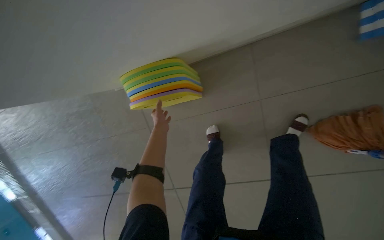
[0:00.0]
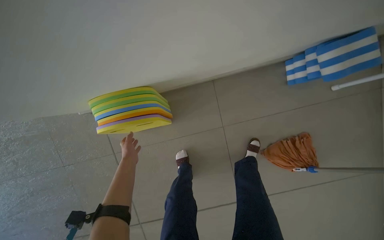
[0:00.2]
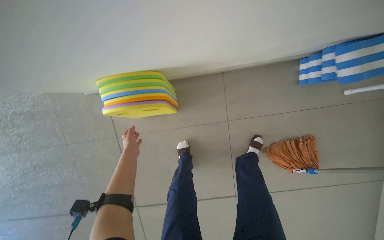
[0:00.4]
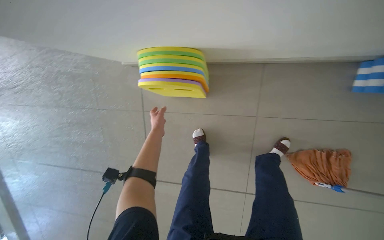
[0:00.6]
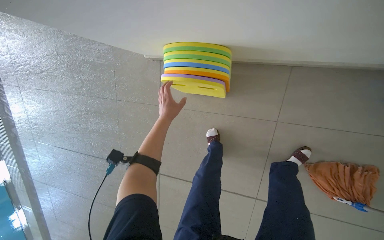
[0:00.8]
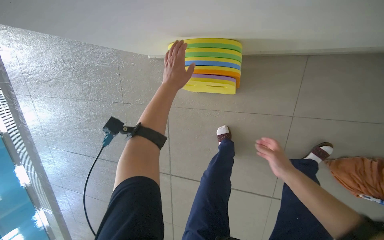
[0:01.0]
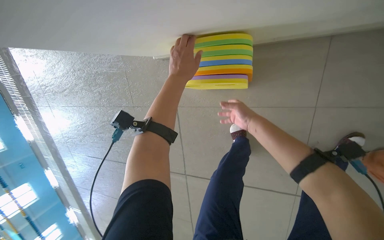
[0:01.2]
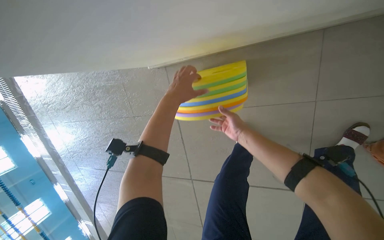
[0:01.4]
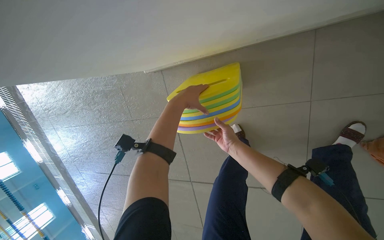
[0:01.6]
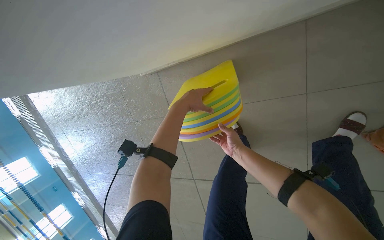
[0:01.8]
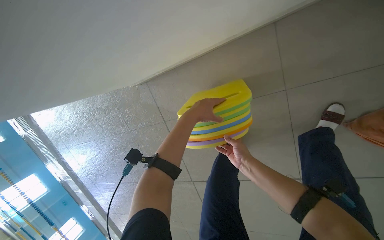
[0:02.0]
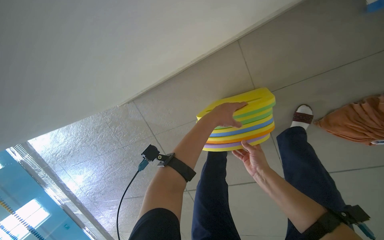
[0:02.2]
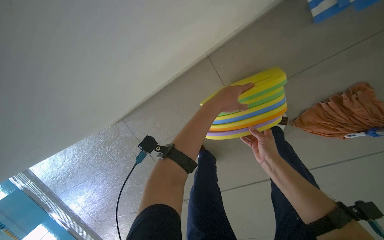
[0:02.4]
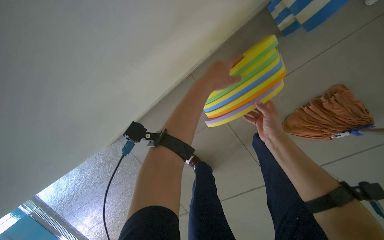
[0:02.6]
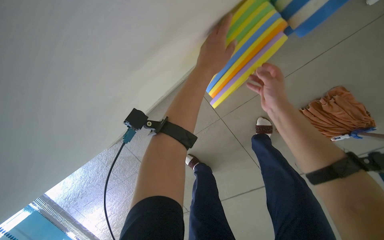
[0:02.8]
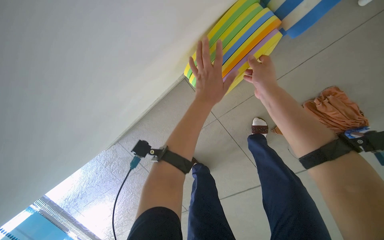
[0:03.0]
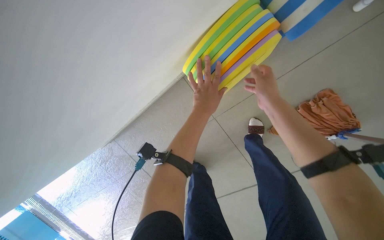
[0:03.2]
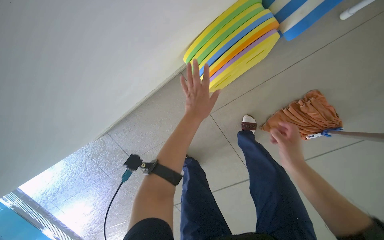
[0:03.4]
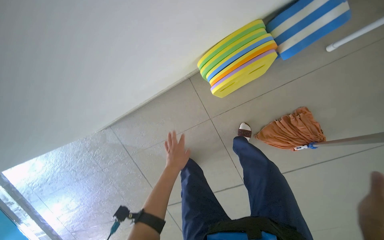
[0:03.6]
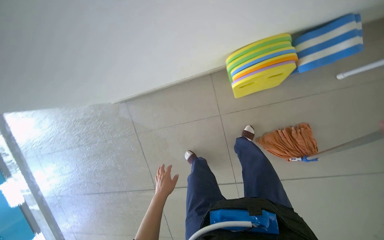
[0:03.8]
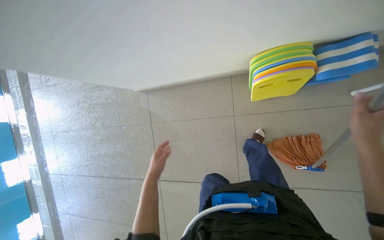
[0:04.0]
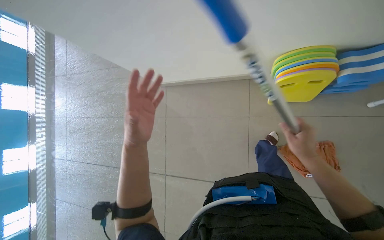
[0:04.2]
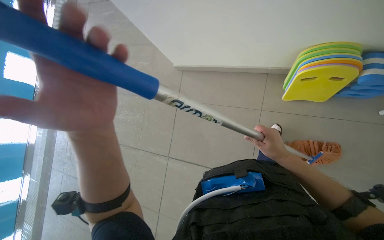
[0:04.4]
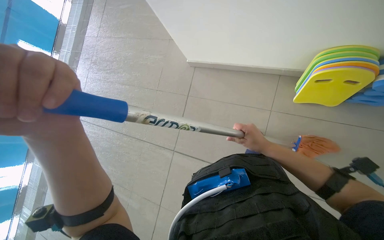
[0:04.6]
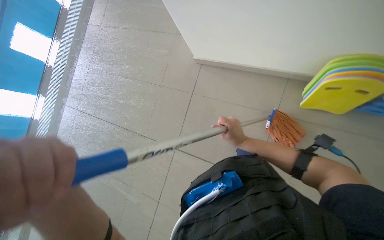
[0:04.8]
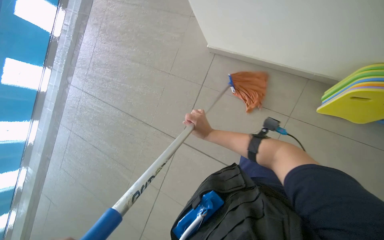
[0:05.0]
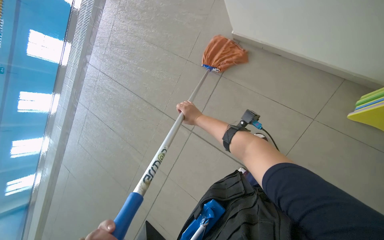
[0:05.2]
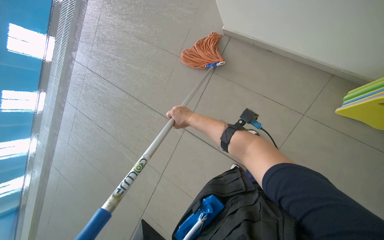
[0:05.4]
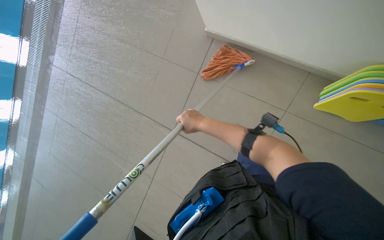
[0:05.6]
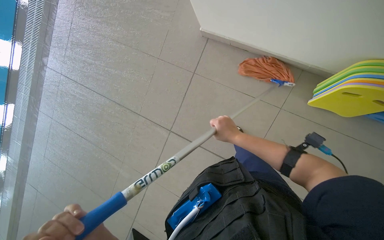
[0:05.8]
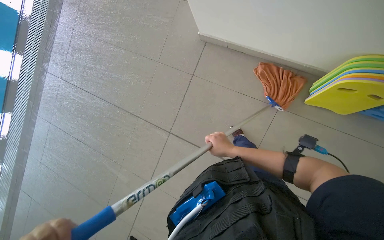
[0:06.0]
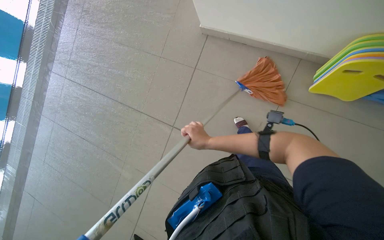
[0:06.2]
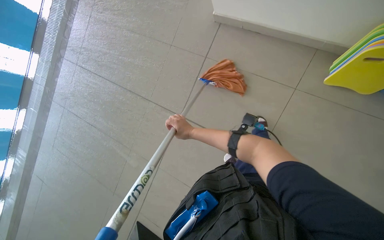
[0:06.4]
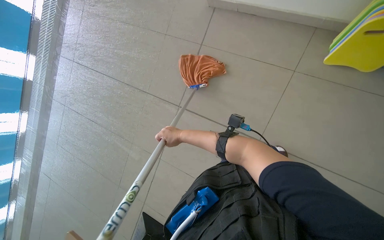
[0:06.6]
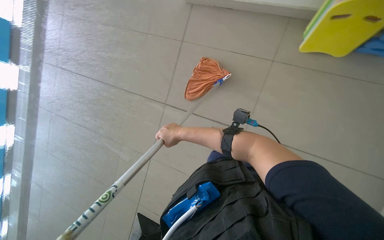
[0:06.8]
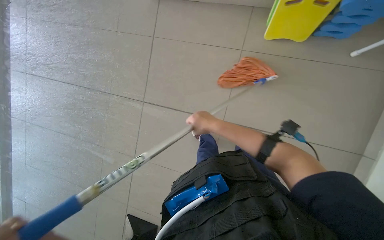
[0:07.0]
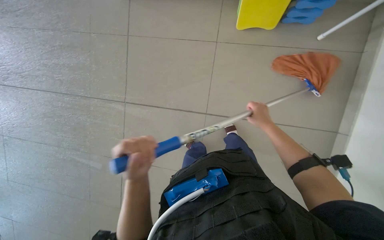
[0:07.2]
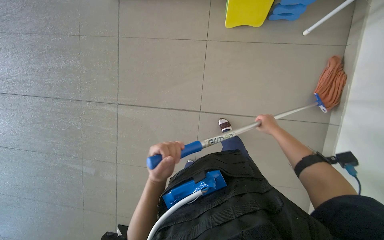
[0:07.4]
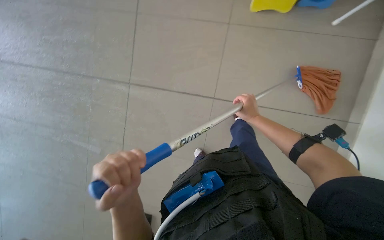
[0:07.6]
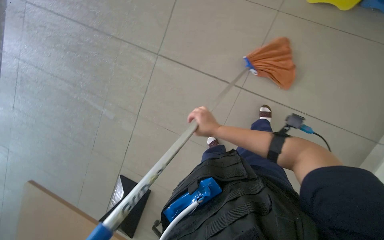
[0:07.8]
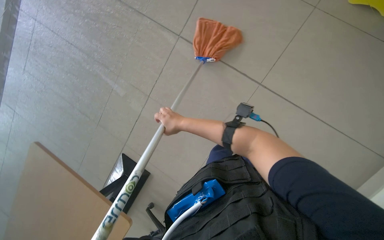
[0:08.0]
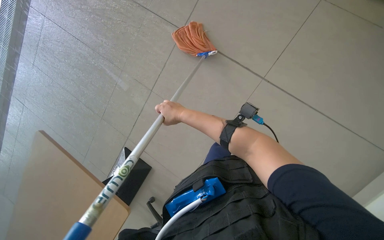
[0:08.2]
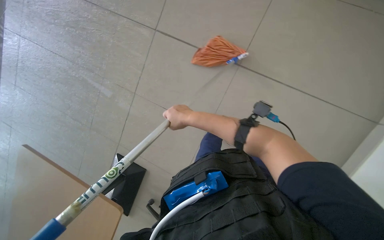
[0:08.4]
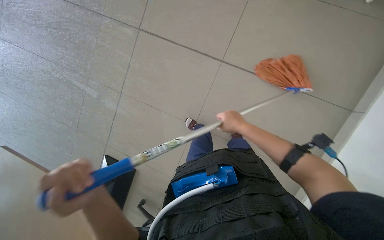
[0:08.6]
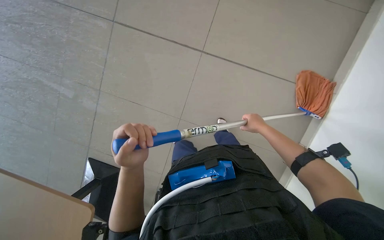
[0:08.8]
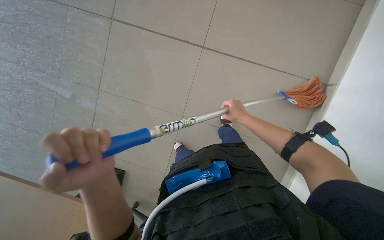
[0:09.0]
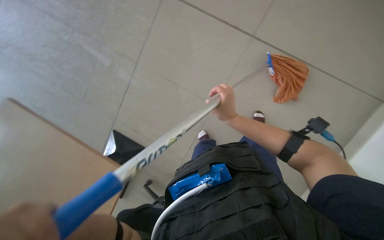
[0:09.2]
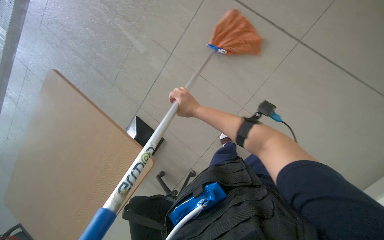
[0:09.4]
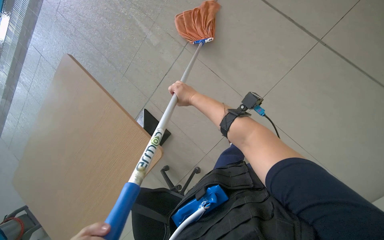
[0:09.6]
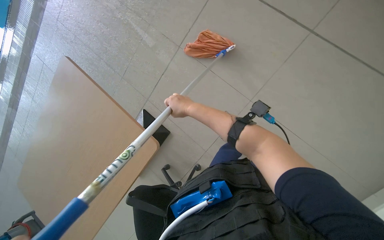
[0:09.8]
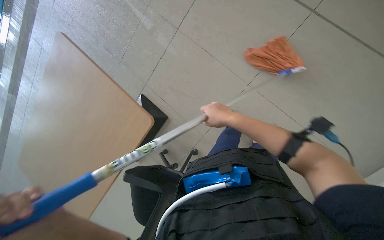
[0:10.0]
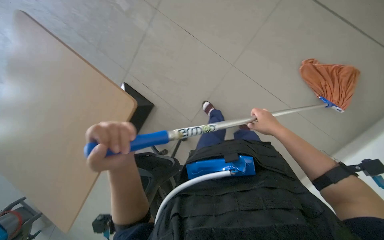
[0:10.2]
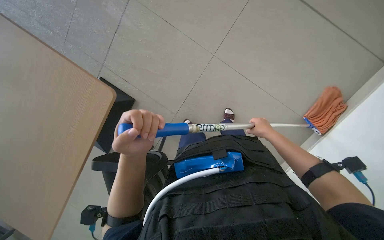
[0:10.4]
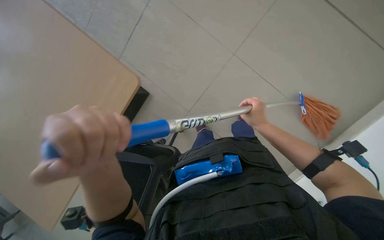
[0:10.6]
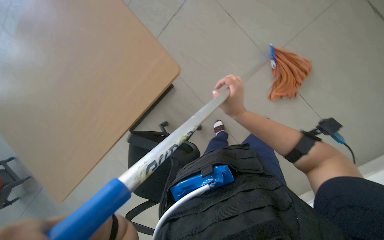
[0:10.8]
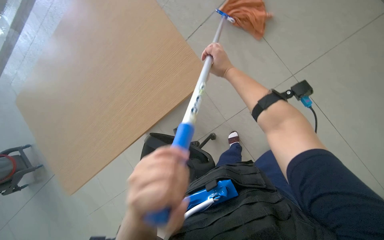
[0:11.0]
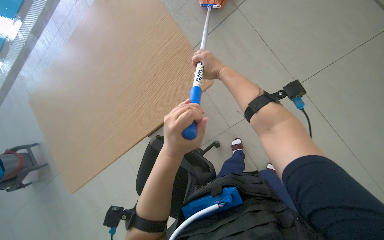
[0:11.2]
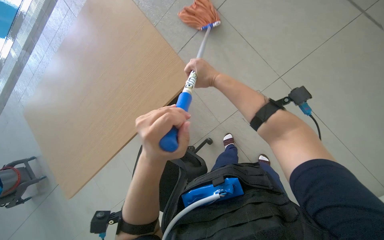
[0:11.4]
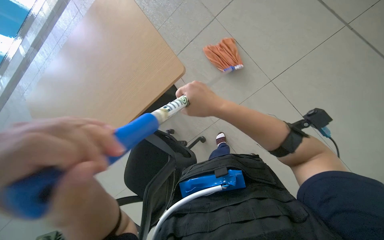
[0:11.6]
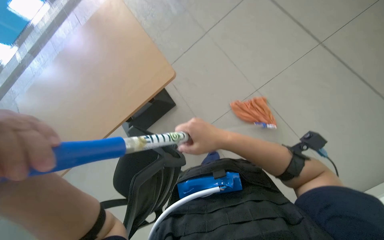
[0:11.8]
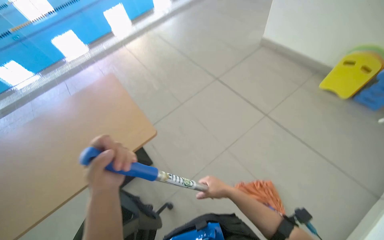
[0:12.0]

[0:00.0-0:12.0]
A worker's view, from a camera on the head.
Job: mopping floor.
The whole recording: Mopping pool deck. The worker dips and wrings a mop, then mops the tiled floor around the swimming pool, and wrings the mop again.
0:01.6 to 0:03.0: The head travels roughly 60 cm. The scene rotates counterclockwise by some 25 degrees.
0:03.0 to 0:04.4: The wearer moves approximately 80 cm. The camera pitches upward, by approximately 15 degrees. The scene rotates clockwise by approximately 50 degrees.
0:04.4 to 0:06.0: The right hand is displaced farther from the camera and to the left by about 20 cm.
0:06.0 to 0:07.6: The wearer moves about 60 cm.
0:07.6 to 0:09.0: The right hand moves left and right over approximately 30 cm, changing direction 2 times.
0:10.4 to 0:12.0: The view tilts some 25 degrees upward. The right hand shifts about 20 cm down the picture.

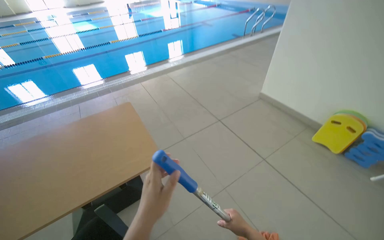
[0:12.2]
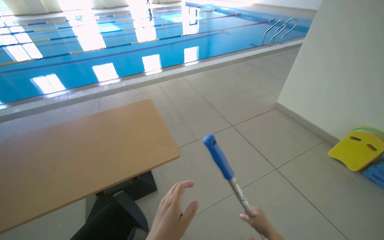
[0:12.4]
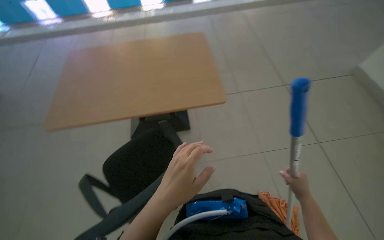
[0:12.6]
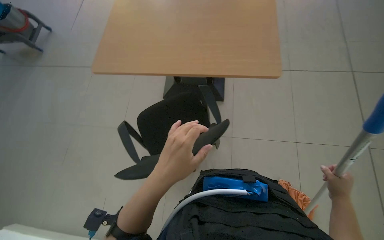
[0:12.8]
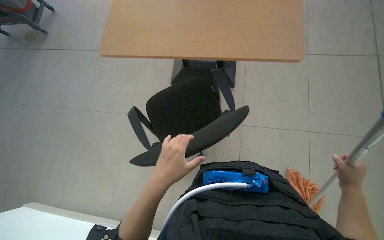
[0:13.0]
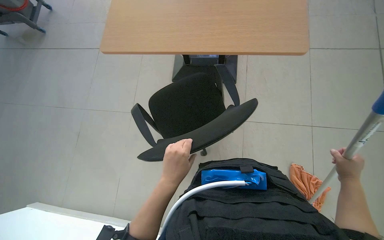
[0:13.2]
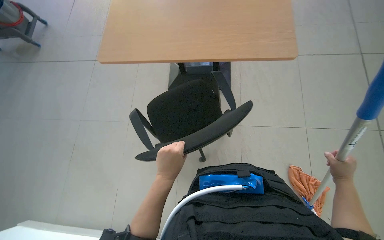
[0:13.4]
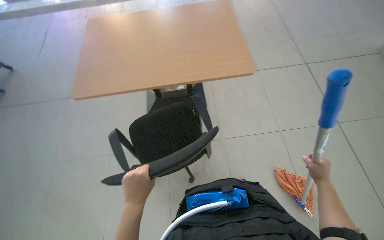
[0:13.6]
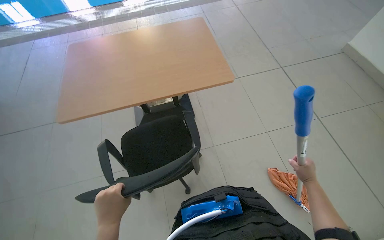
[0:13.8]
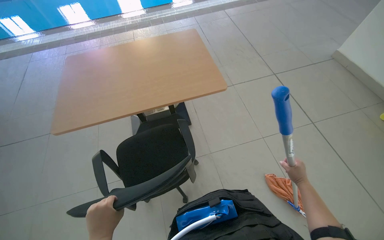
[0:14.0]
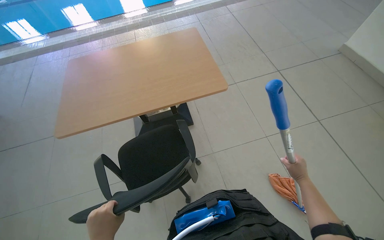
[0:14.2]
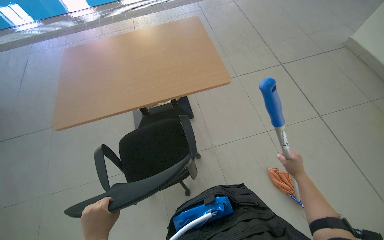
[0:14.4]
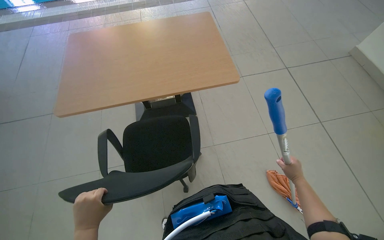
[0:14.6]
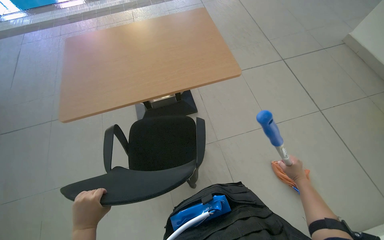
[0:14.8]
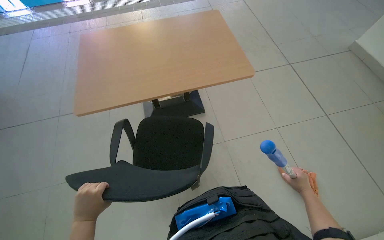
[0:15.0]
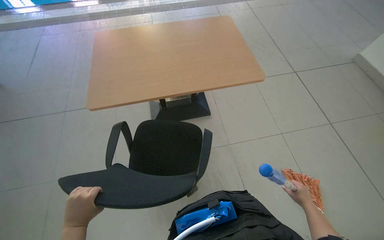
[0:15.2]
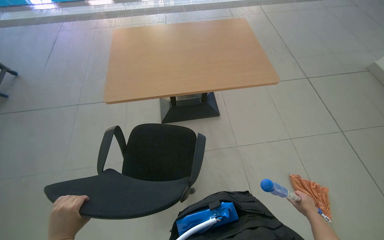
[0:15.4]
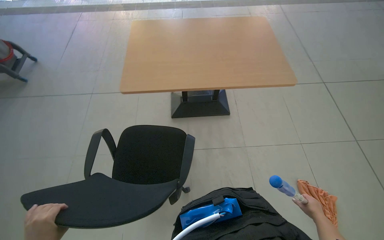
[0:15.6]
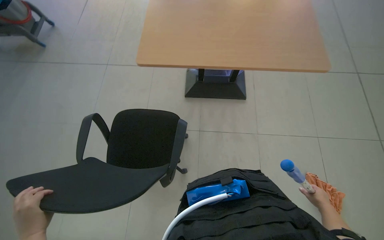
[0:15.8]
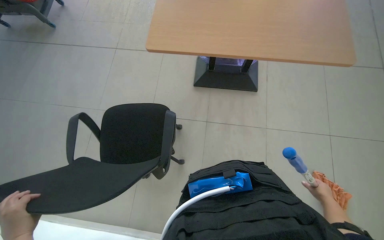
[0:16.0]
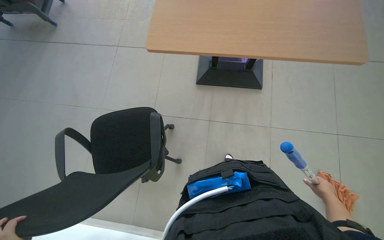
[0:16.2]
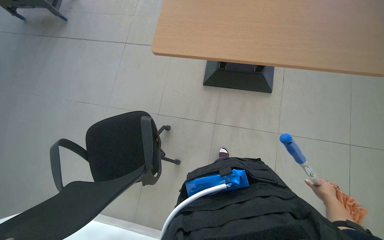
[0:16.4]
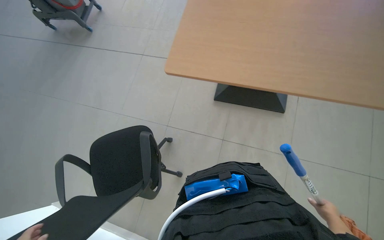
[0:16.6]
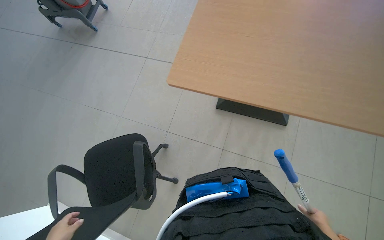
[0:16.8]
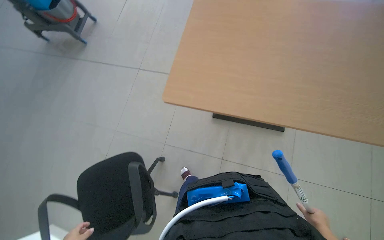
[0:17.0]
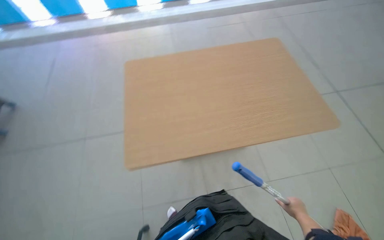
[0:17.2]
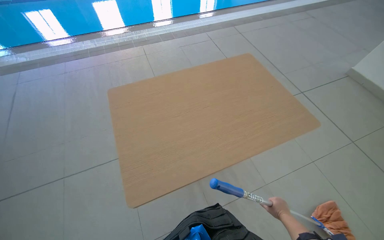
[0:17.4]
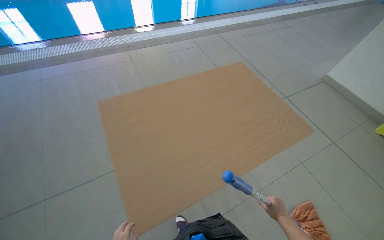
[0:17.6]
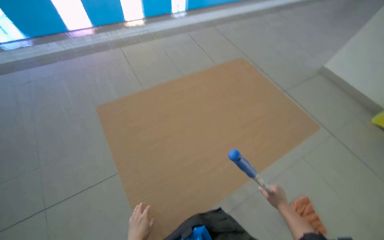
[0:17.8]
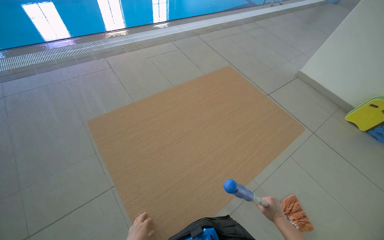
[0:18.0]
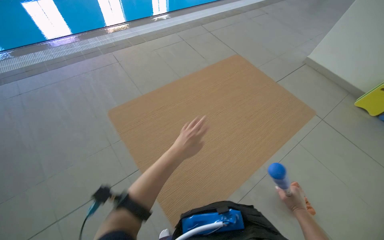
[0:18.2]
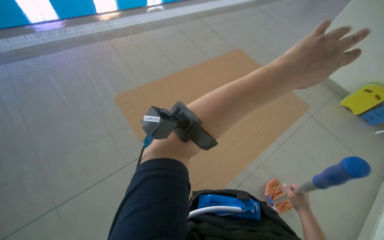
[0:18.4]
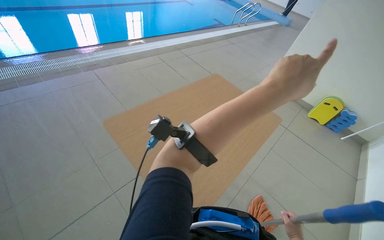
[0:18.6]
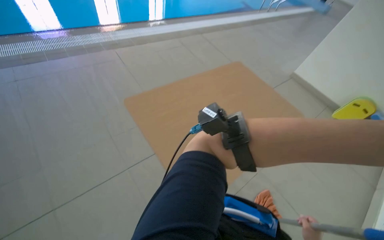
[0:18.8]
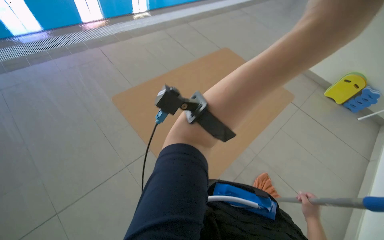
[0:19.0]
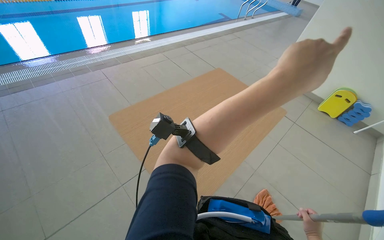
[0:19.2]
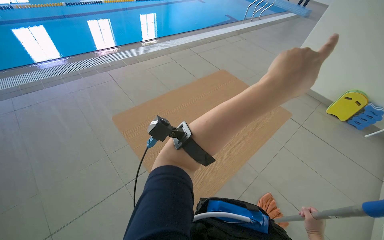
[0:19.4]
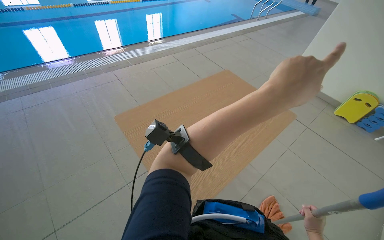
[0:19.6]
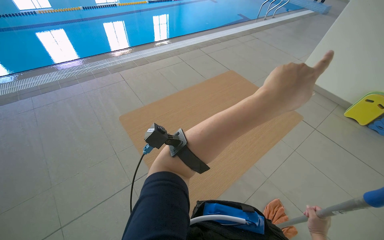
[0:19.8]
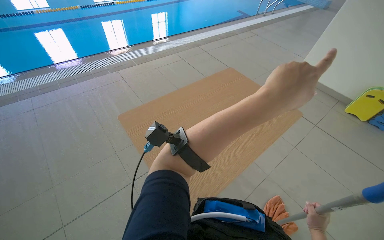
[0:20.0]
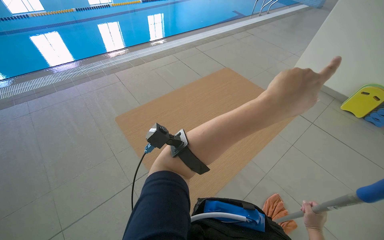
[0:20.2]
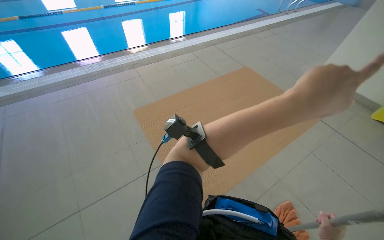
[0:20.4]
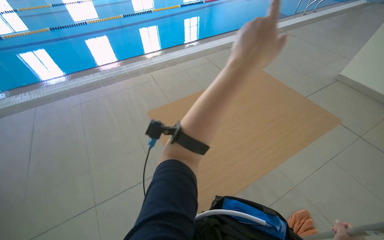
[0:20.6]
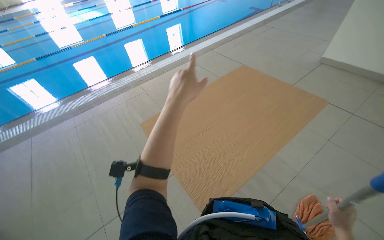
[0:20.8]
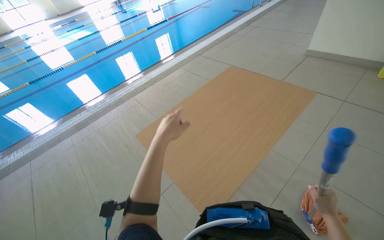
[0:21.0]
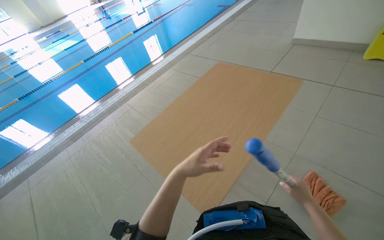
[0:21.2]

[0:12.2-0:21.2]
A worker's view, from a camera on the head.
Job: mopping floor.
The whole recording: Mopping pool deck. The worker dips and wrings a mop, then mops the tiled floor around the swimming pool, and wrings the mop again.
0:12.2 to 0:13.8: The head turns to the left by approximately 20 degrees. The view tilts approximately 20 degrees downward.
0:15.2 to 0:16.6: The head rotates about 30 degrees to the left.
0:16.6 to 0:18.2: The head turns to the right by approximately 30 degrees. The view tilts roughly 15 degrees upward. The right hand shifts roughly 35 cm to the left.
